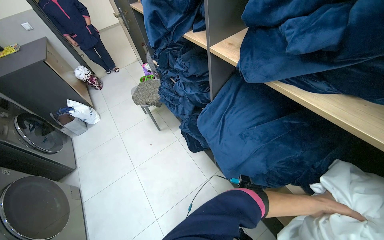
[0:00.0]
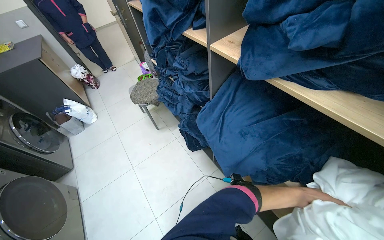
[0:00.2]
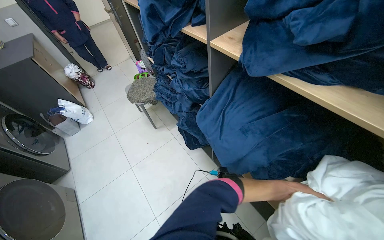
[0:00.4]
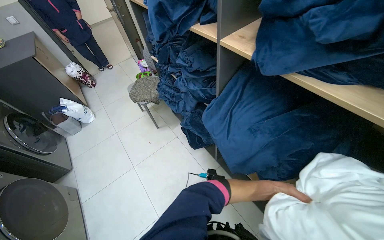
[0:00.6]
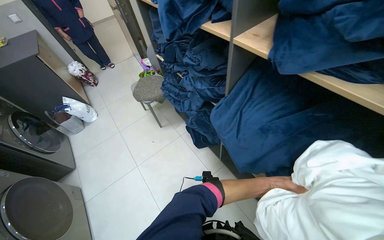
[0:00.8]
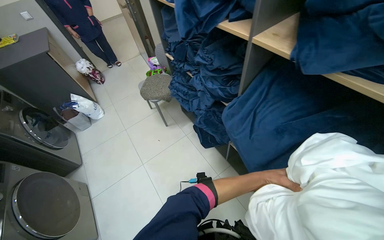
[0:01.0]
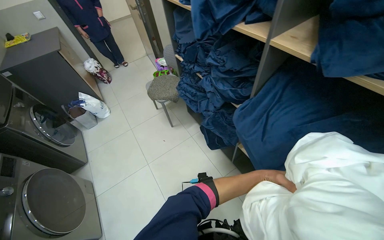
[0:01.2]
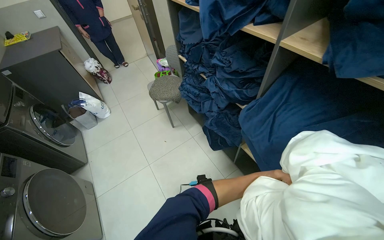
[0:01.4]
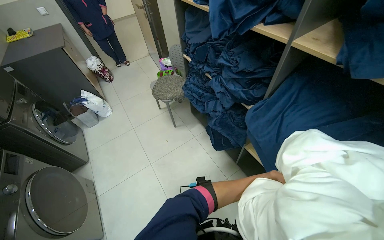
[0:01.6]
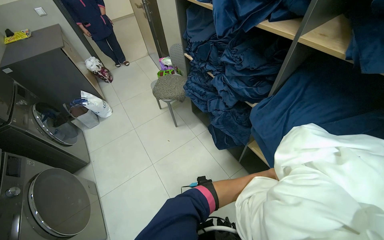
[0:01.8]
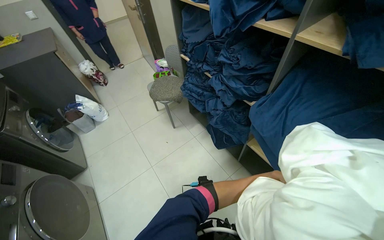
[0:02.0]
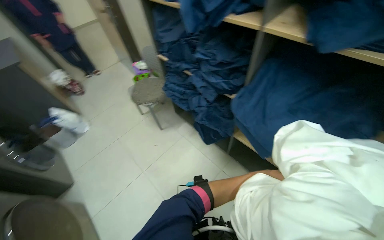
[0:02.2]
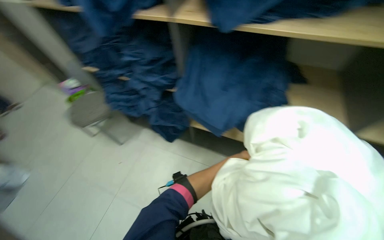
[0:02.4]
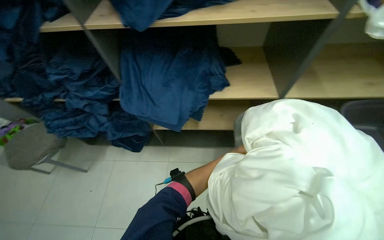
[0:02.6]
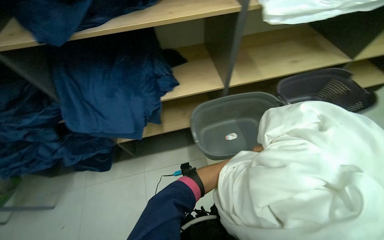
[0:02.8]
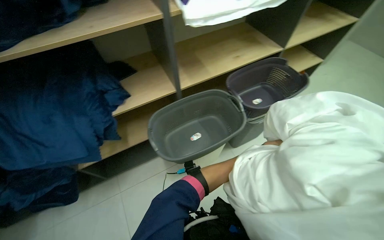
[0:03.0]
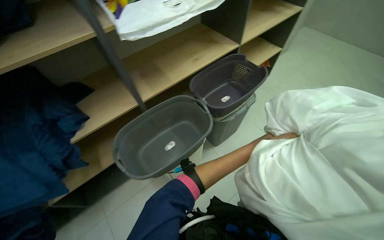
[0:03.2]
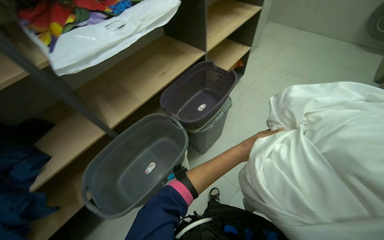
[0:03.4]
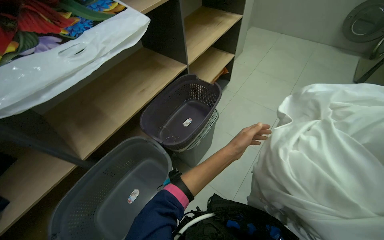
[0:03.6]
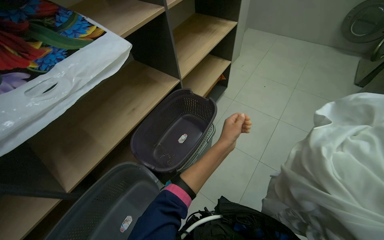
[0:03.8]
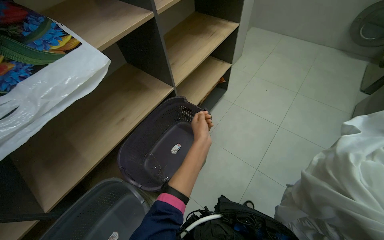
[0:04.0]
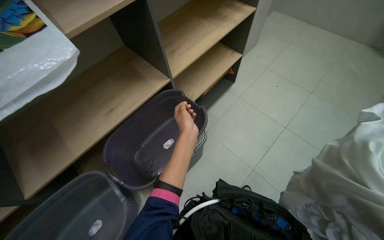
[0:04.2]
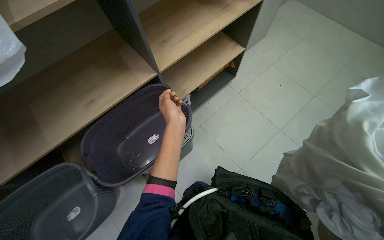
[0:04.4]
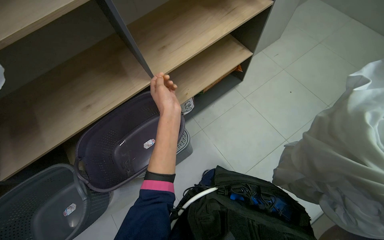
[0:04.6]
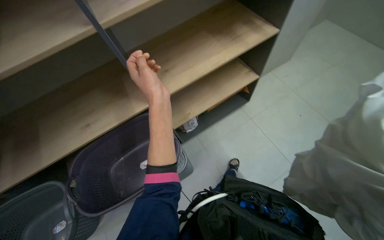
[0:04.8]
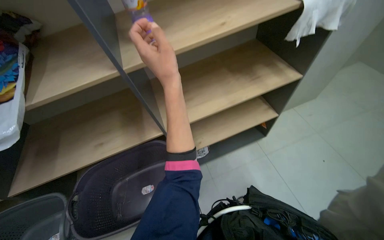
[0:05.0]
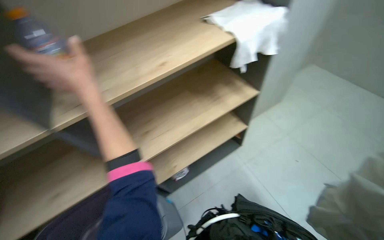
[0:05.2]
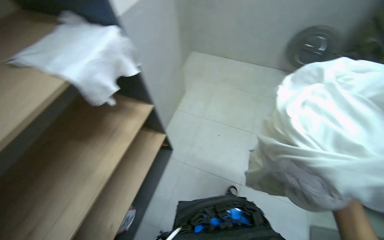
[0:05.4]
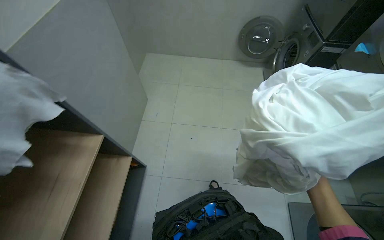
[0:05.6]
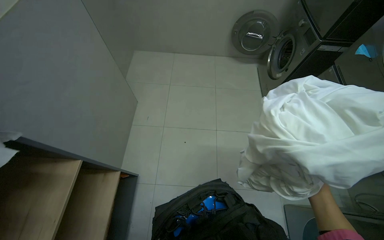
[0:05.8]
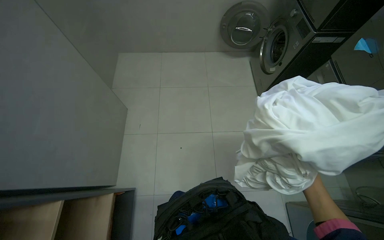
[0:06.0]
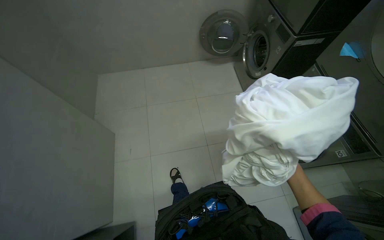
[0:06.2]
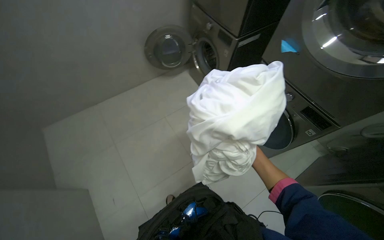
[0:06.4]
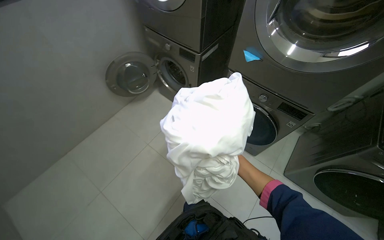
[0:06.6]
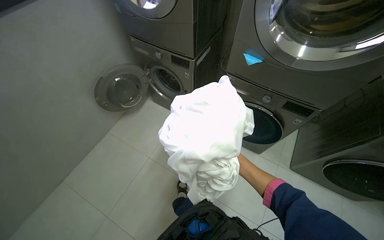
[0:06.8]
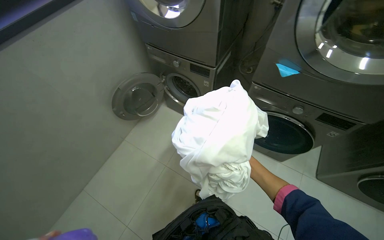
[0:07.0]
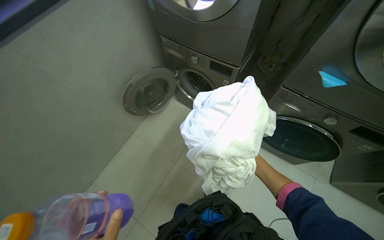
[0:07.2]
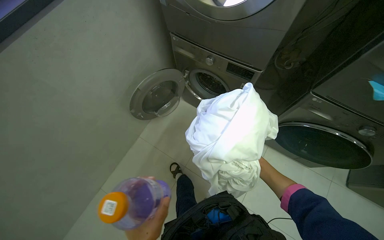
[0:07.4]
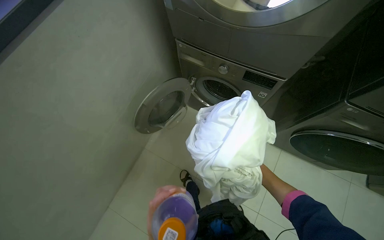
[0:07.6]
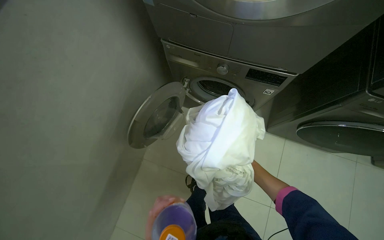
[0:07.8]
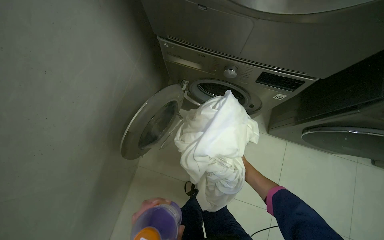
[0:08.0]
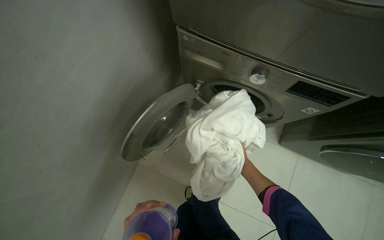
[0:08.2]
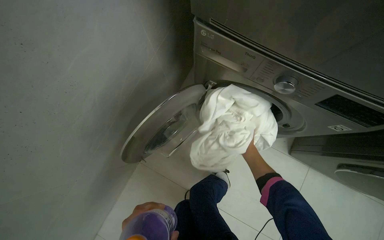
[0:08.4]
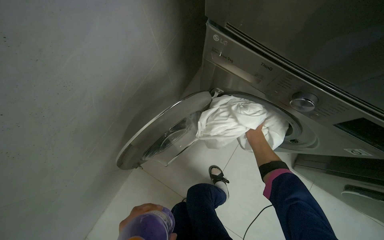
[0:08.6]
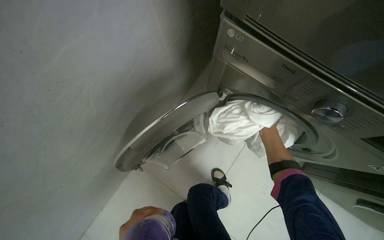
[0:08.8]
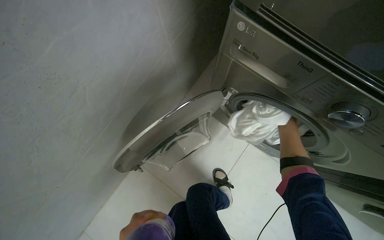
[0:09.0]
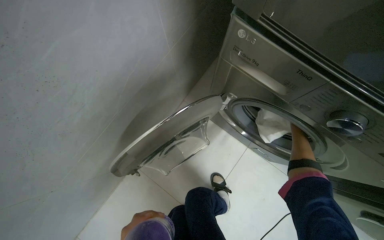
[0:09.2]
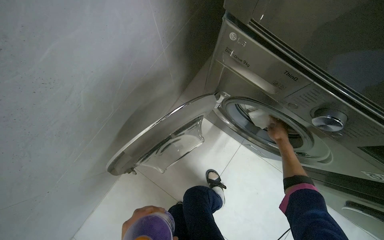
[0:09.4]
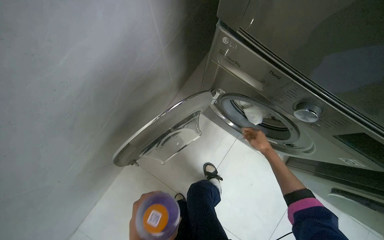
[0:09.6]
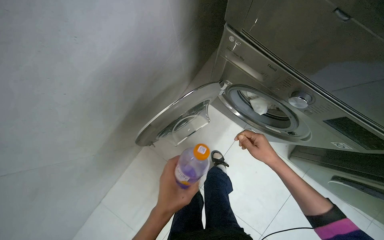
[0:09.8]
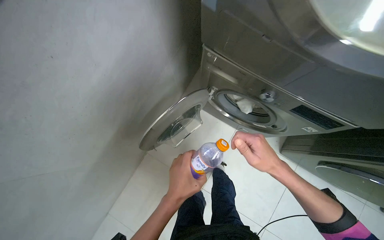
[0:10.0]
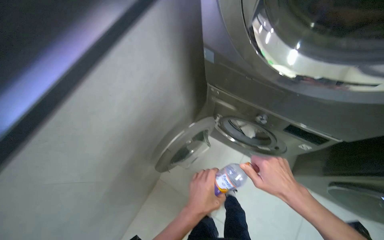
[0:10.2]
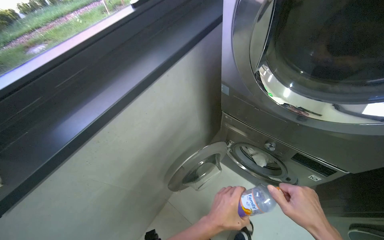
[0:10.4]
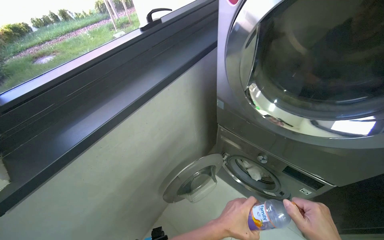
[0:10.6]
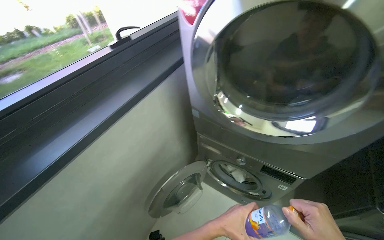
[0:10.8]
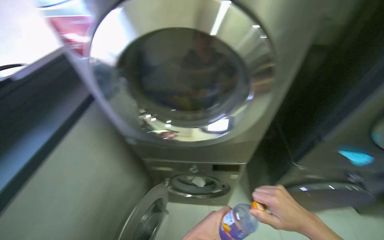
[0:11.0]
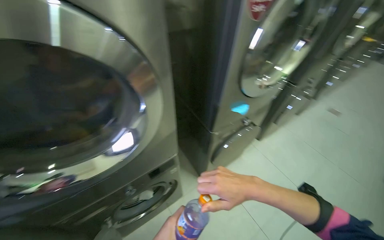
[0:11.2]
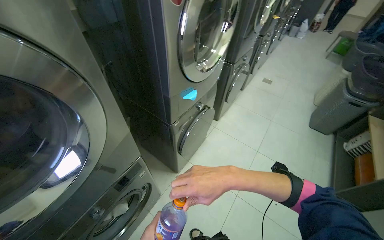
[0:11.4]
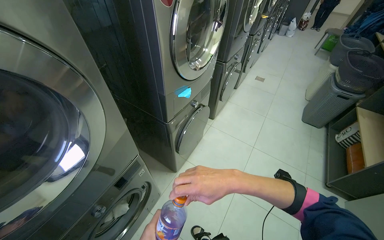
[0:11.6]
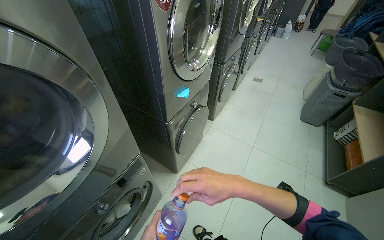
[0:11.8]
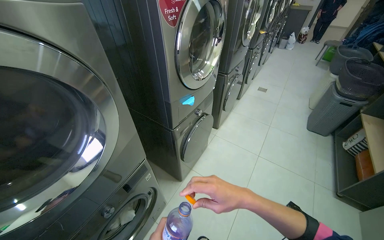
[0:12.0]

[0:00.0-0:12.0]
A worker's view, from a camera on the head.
Job: managing laundry.
The whole recording: Loading laundry into washing machine. The worker gathers white laundry, places it into the washing machine, adds detergent, and starts the cycle.
0:01.6 to 0:03.0: The head rotates about 85 degrees to the right.
0:03.0 to 0:04.4: The head travels about 80 cm.
0:04.4 to 0:06.0: The wearer looks approximately 55 degrees further to the right. The camera pitches upward, by roughly 25 degrees.
0:07.6 to 0:09.0: The head travels approximately 40 cm.
0:09.0 to 0:10.4: The head travels some 50 cm. The wearer looks some 25 degrees further upward.
0:10.4 to 0:12.0: The head rotates about 95 degrees to the right. The view tilts about 15 degrees upward.

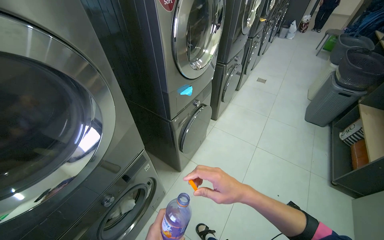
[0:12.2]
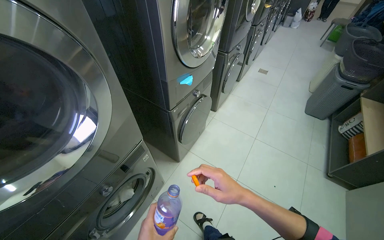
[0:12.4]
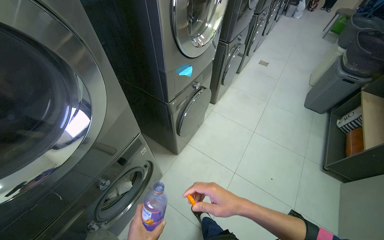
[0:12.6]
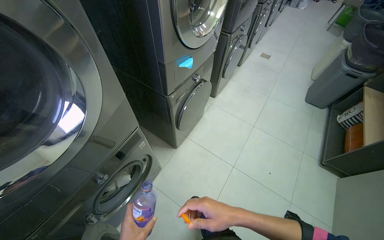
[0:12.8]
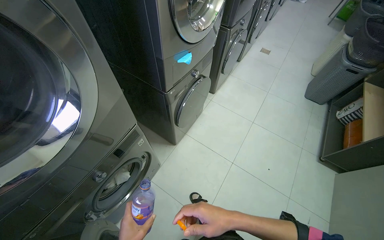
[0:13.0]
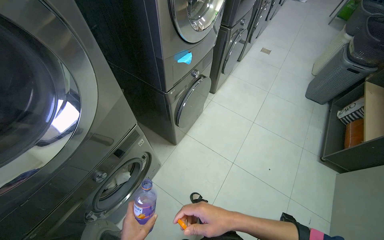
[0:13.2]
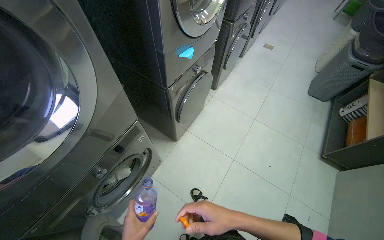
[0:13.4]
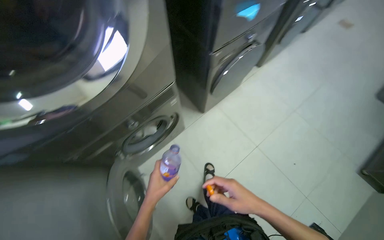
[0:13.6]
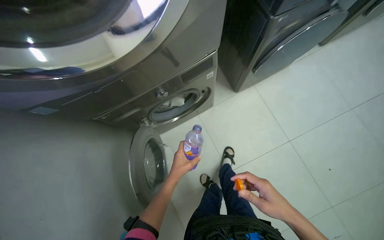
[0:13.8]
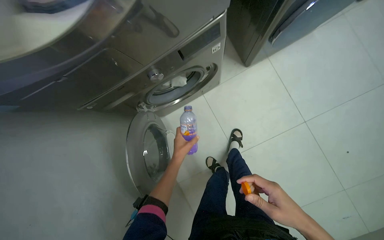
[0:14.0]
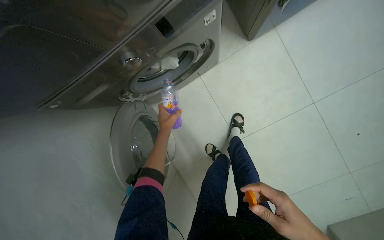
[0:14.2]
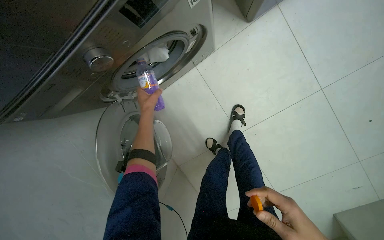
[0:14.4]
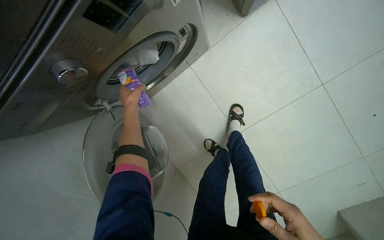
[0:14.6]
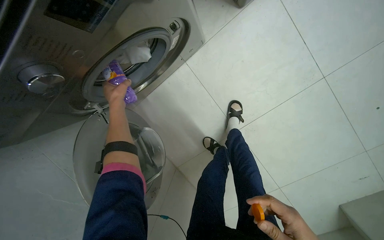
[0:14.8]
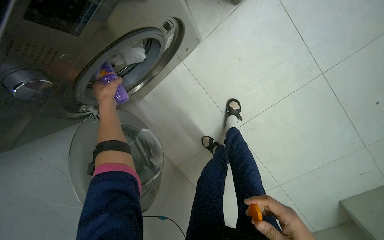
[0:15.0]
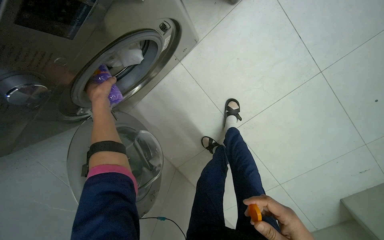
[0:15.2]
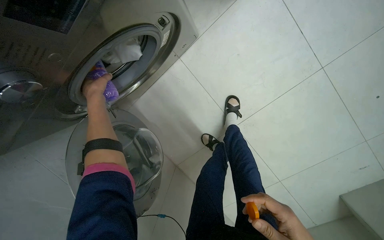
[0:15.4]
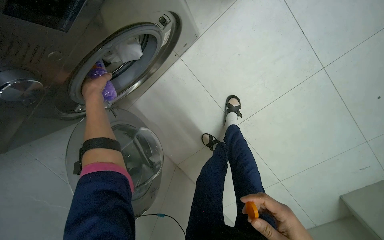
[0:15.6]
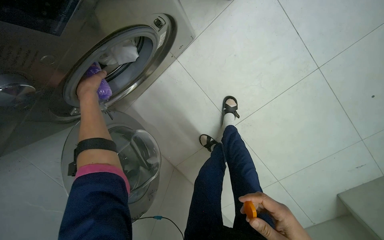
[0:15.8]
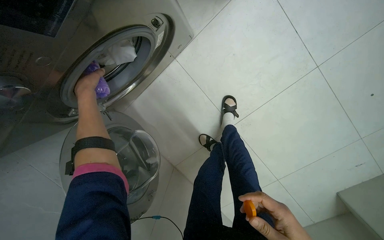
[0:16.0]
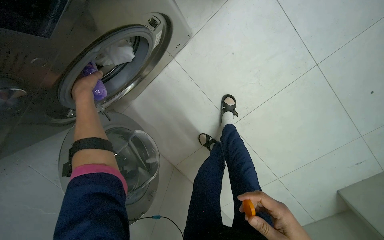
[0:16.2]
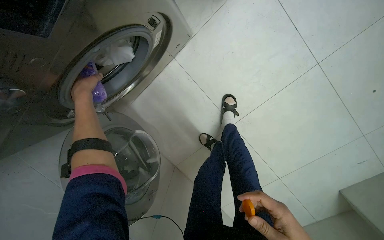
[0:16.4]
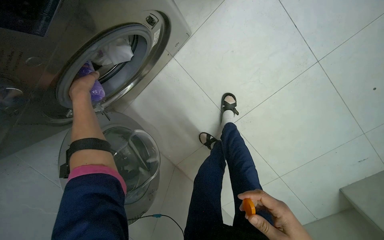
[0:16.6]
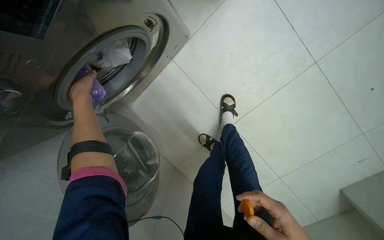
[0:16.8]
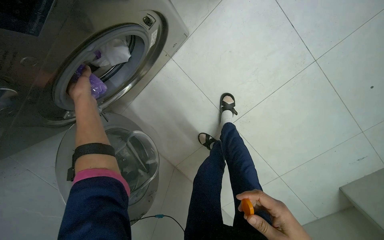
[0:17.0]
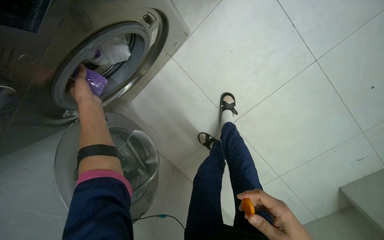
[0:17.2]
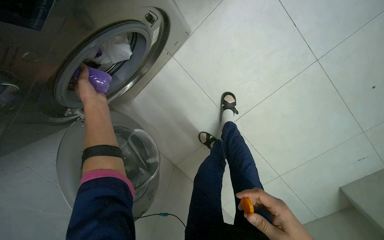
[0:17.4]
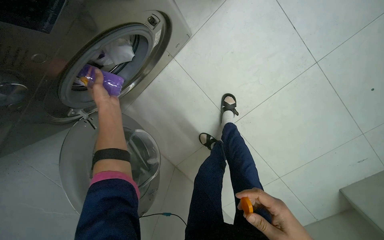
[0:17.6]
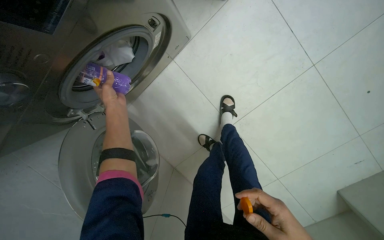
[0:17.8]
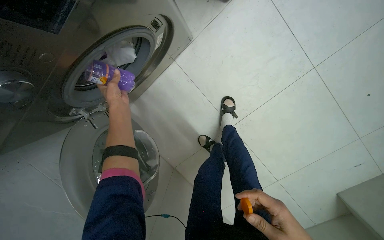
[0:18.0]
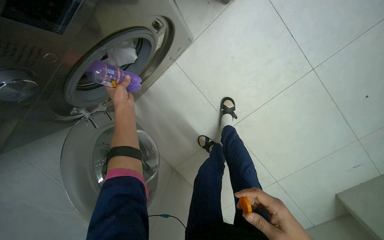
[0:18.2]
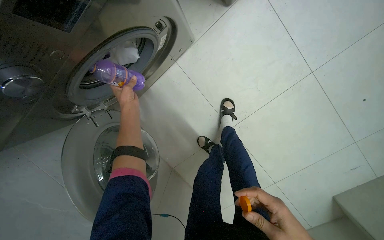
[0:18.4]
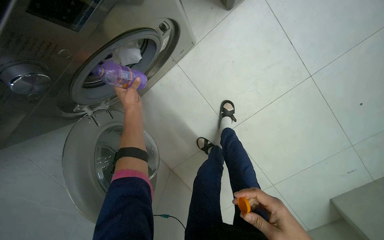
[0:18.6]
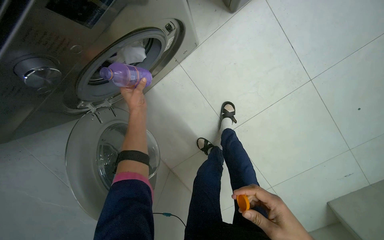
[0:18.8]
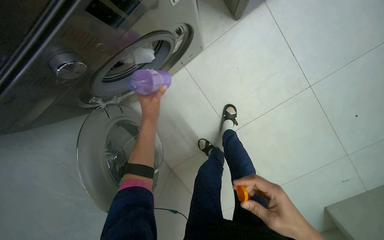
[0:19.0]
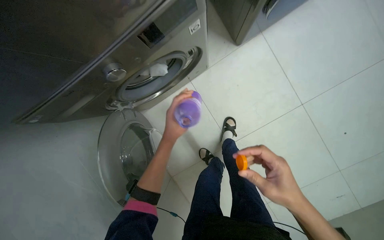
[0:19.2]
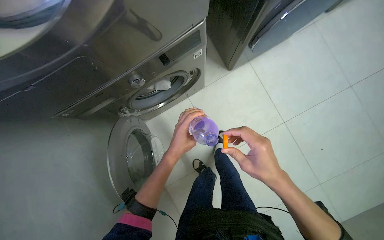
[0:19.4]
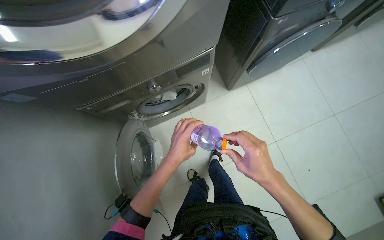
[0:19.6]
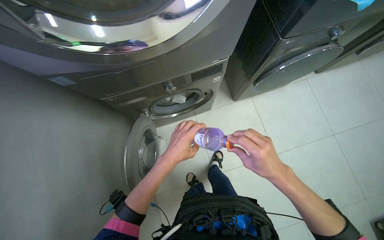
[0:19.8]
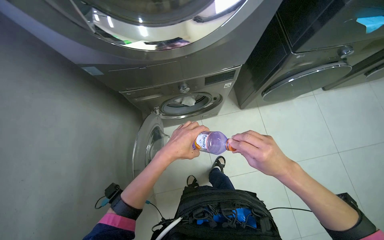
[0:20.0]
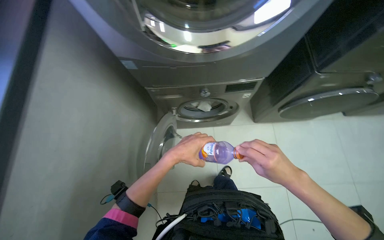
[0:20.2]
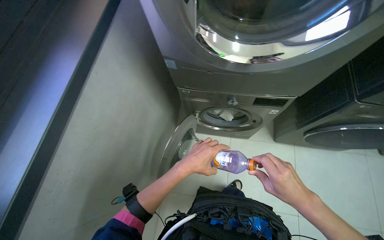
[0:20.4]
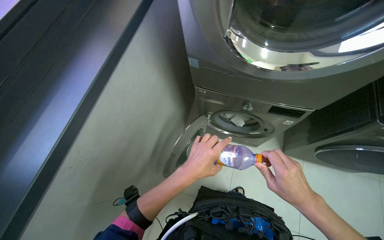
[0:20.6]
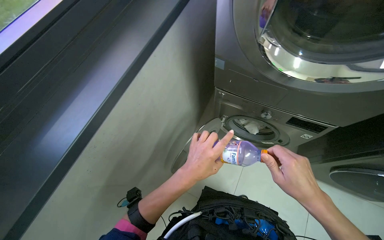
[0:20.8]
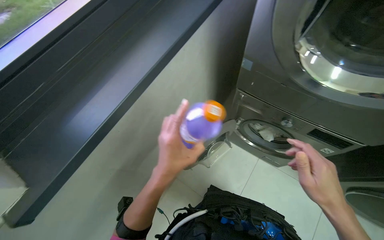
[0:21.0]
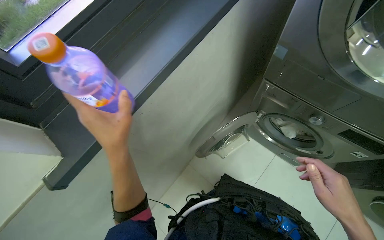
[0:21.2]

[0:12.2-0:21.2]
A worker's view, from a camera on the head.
Job: managing laundry.
The whole recording: Loading laundry into washing machine. The worker gathers white laundry, places it into the washing machine, adds detergent, and starts the cycle.
0:12.2 to 0:13.8: The head turns to the left by some 35 degrees. The view tilts about 35 degrees downward.
0:13.8 to 0:15.2: The head travels approximately 40 cm. The view tips downward by some 25 degrees.
0:16.6 to 0:18.2: The left hand moves to the right, some 15 cm.
0:18.2 to 0:19.8: The camera travels roughly 50 cm. The camera pitches upward, by approximately 25 degrees.
0:19.8 to 0:21.2: The head turns to the left by approximately 60 degrees.
